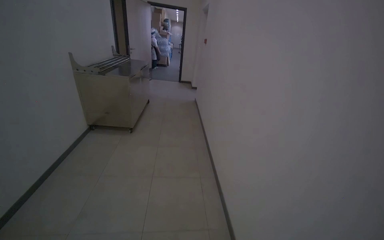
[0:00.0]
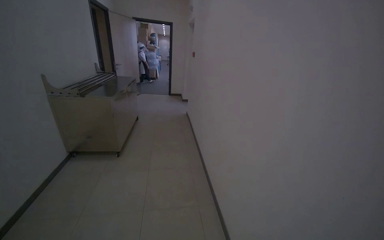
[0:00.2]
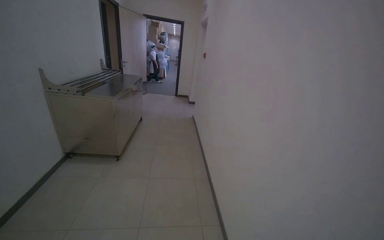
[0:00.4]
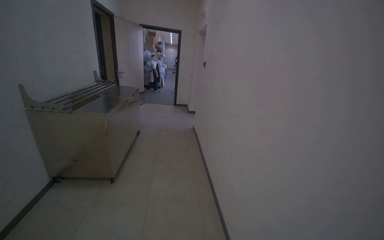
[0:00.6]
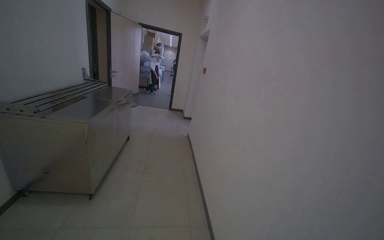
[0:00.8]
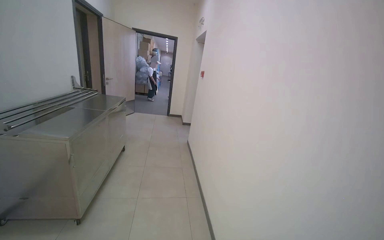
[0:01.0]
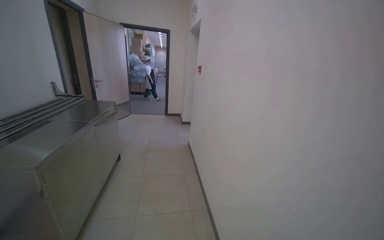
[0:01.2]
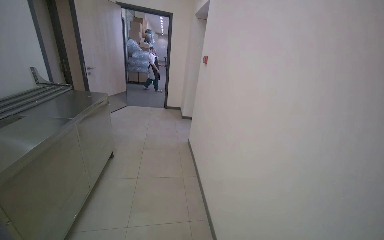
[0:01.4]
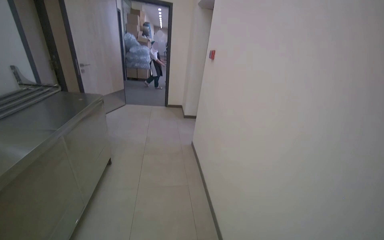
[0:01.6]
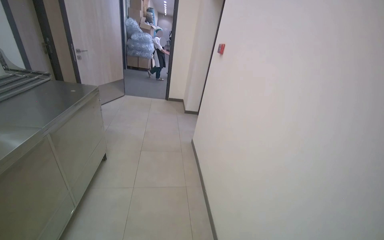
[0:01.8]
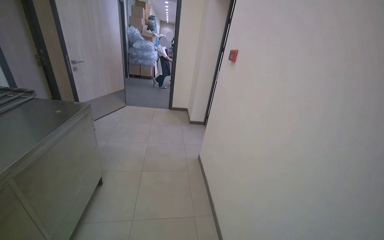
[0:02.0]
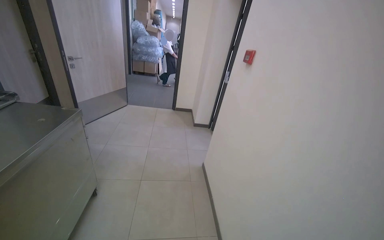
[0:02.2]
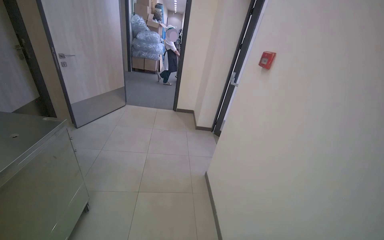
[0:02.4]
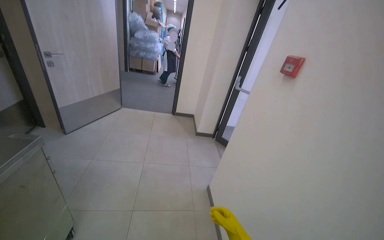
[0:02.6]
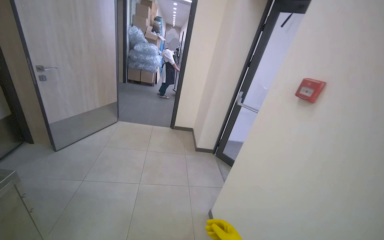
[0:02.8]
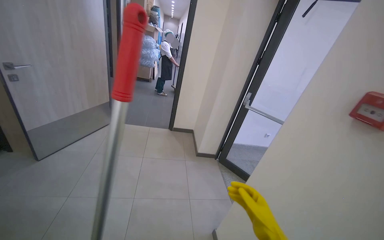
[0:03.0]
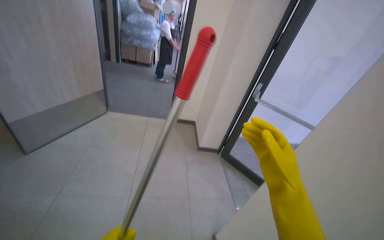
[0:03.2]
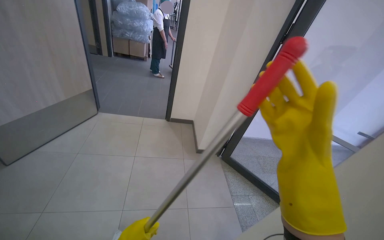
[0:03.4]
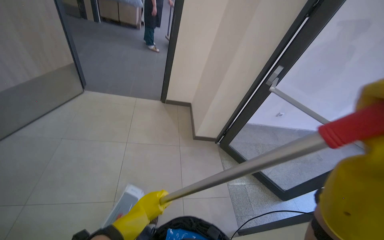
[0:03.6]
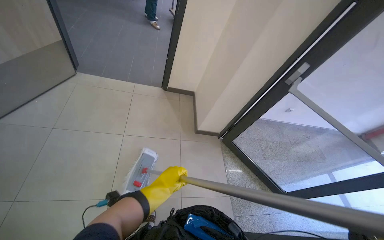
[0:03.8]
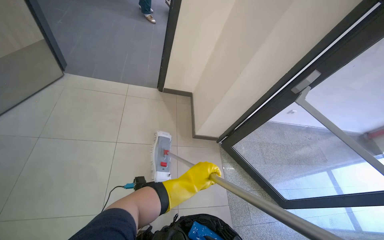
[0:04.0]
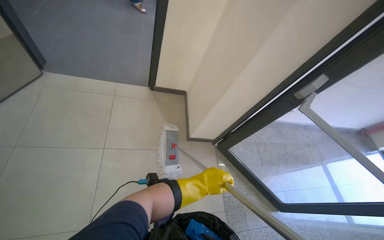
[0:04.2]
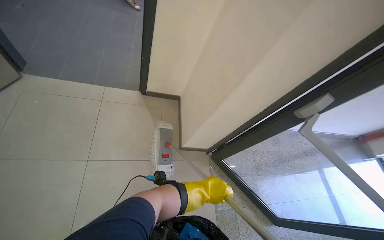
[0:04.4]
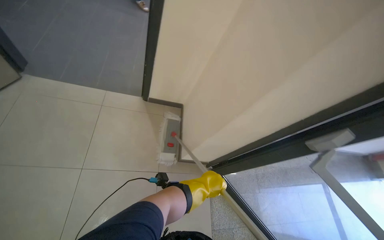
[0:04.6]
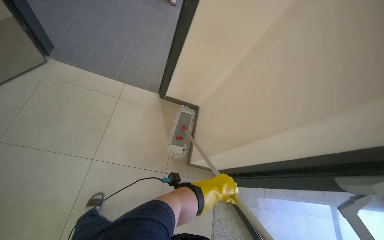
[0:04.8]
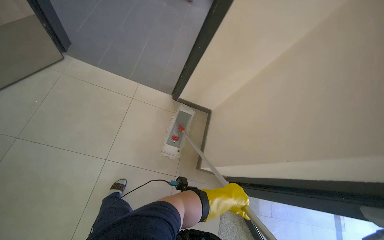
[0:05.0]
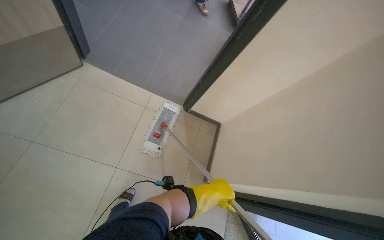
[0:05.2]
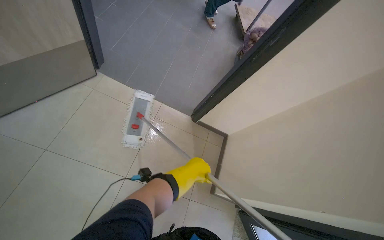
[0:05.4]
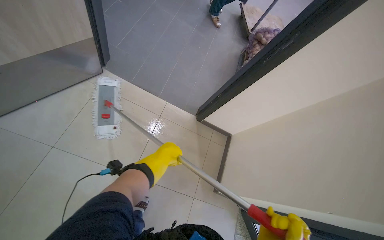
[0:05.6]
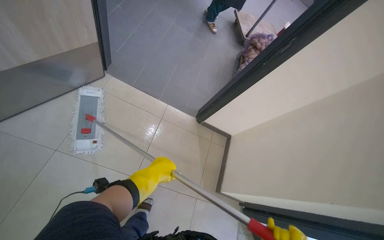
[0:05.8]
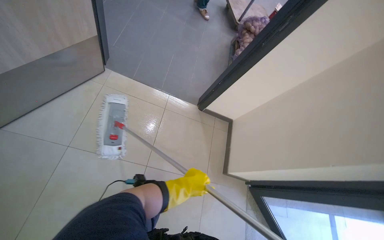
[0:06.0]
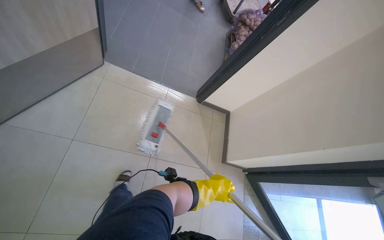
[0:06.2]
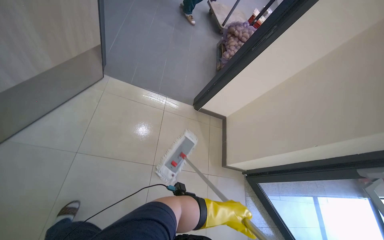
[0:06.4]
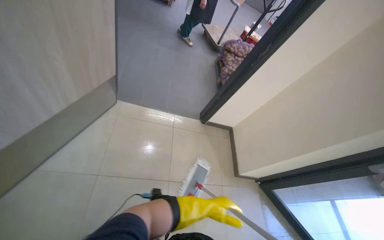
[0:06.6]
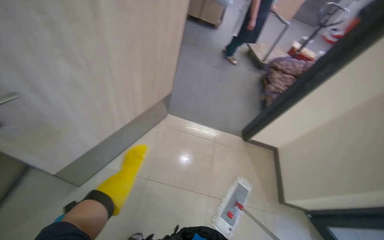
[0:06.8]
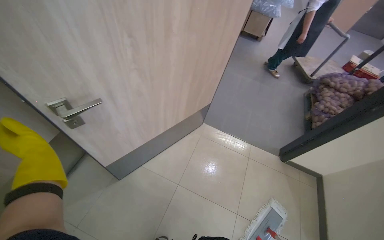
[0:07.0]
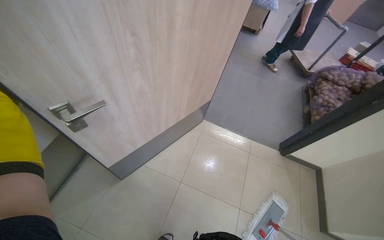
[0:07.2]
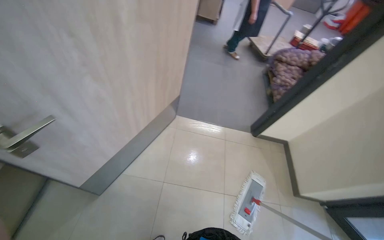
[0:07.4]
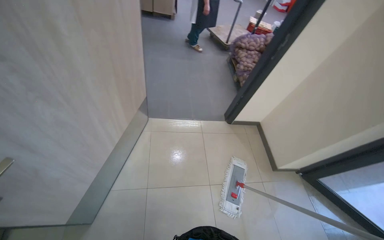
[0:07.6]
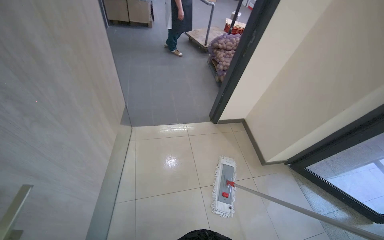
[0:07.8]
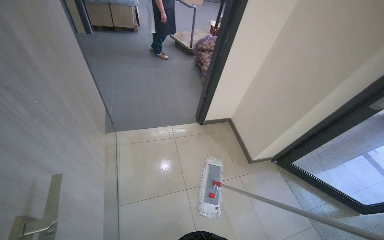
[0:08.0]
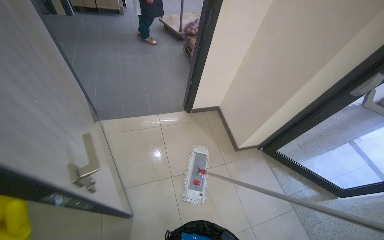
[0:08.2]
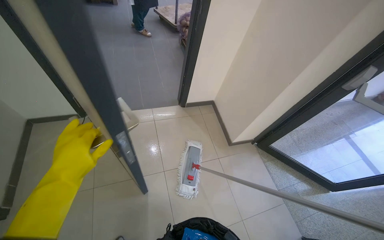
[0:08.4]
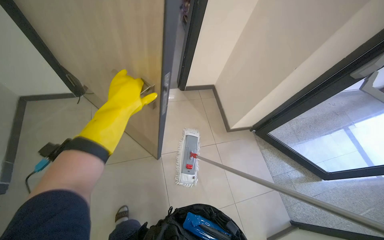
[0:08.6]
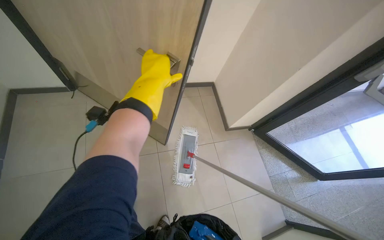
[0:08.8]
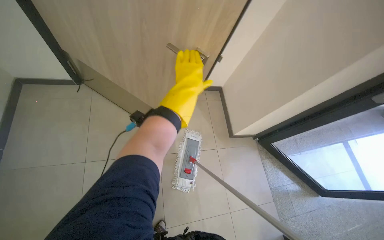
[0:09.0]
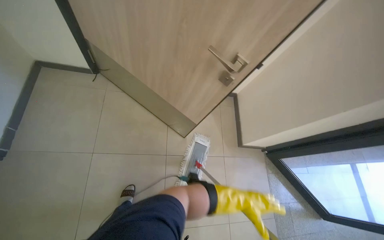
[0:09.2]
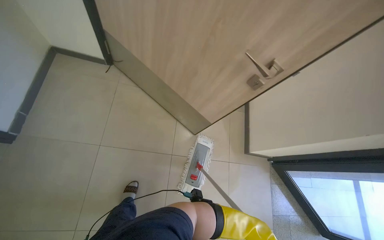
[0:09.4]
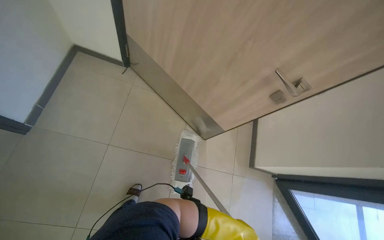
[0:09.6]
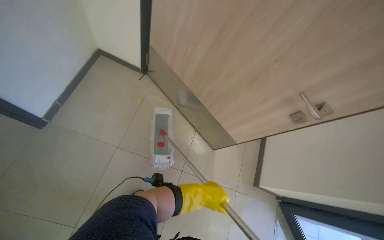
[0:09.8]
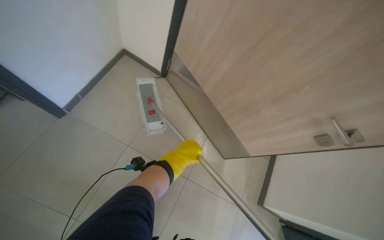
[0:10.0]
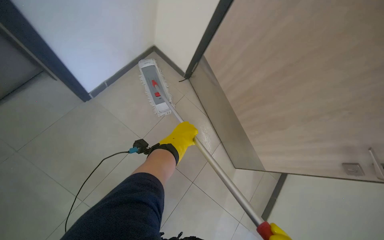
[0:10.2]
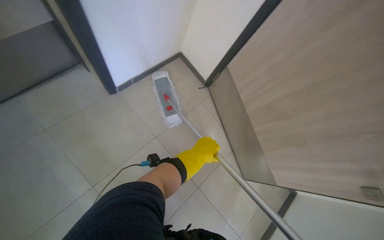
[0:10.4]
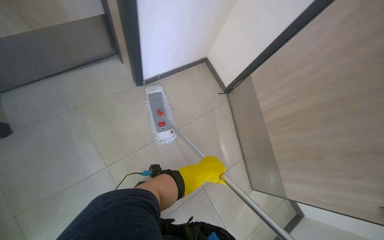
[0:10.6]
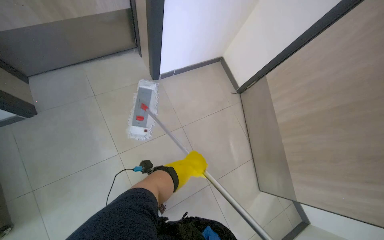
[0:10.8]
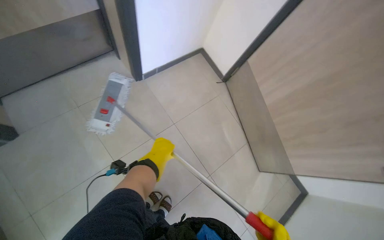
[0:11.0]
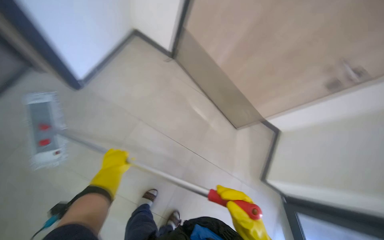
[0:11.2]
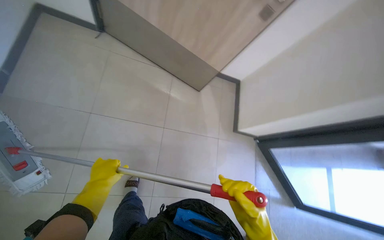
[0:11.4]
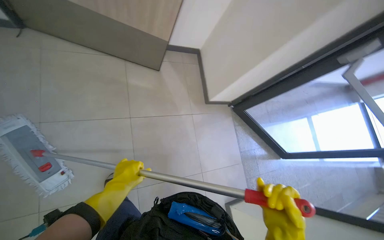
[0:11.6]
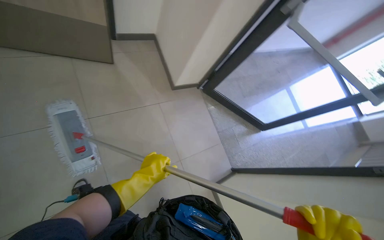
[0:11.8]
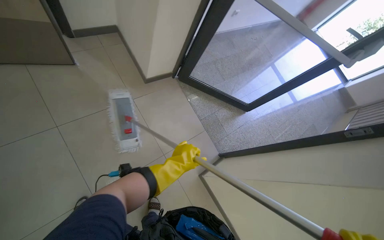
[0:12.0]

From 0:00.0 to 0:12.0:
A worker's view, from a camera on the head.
Job: mopping floor.
The whole recording: Mopping hallway floor. The worker mops the tiled floor in the hallway.
From 0:00.0 to 0:01.6: The head travels approximately 2 m.
From 0:01.6 to 0:03.0: The wearer moves roughly 1.5 m.
From 0:03.0 to 0:04.4: The camera travels approximately 1 m. The wearer looks approximately 30 degrees further downward.
From 0:04.4 to 0:06.0: The wearer looks about 15 degrees further to the left. The left hand moves approximately 10 cm to the left and comes back.
From 0:06.0 to 0:07.6: The wearer moves about 40 cm.
From 0:07.6 to 0:09.0: The head travels approximately 40 cm.
From 0:09.0 to 0:10.4: The head travels approximately 40 cm. The view tilts some 15 degrees upward. The scene turns about 50 degrees clockwise in the picture.

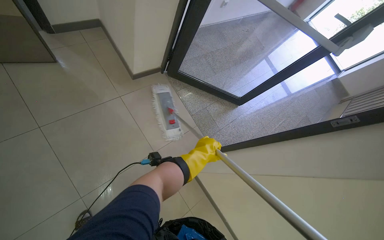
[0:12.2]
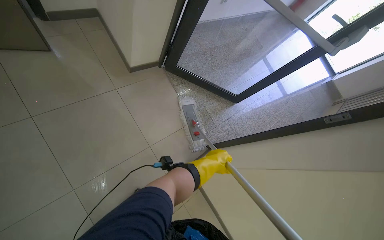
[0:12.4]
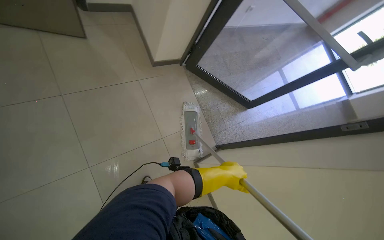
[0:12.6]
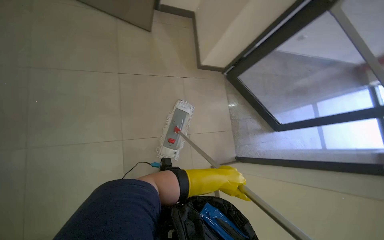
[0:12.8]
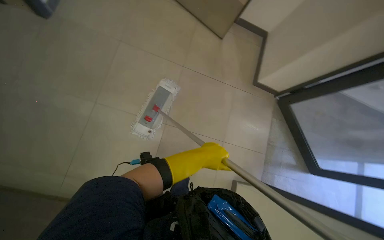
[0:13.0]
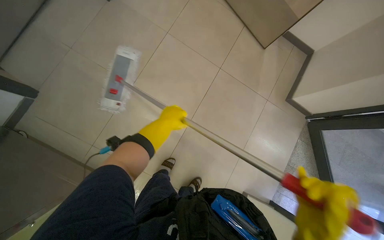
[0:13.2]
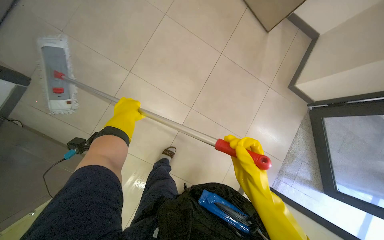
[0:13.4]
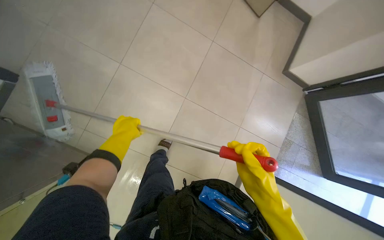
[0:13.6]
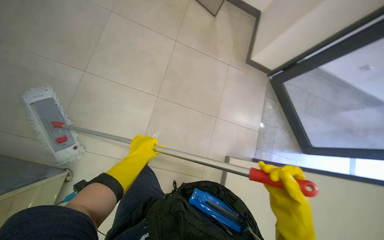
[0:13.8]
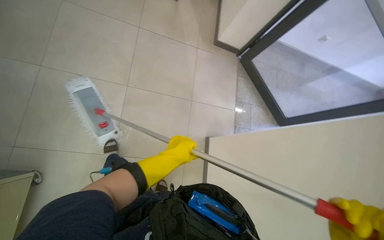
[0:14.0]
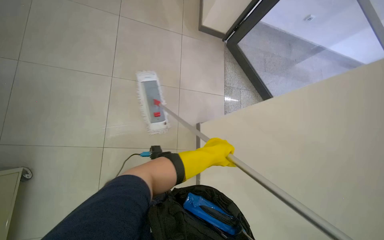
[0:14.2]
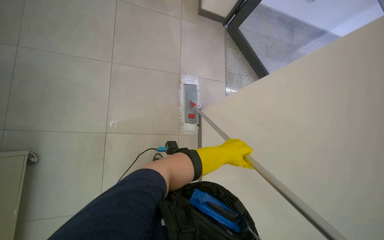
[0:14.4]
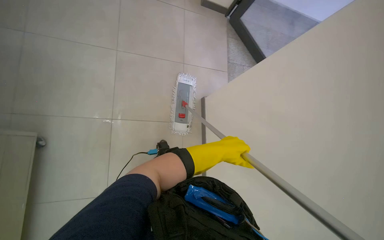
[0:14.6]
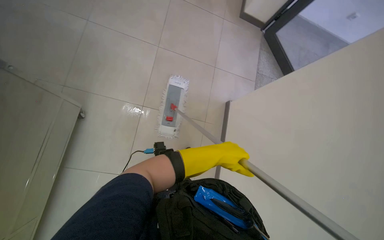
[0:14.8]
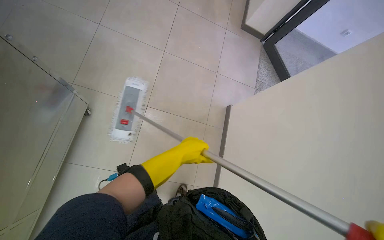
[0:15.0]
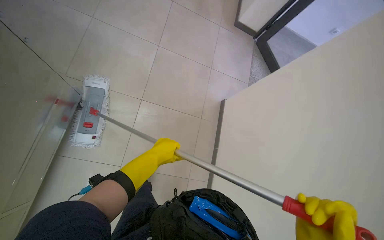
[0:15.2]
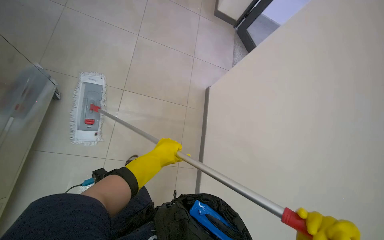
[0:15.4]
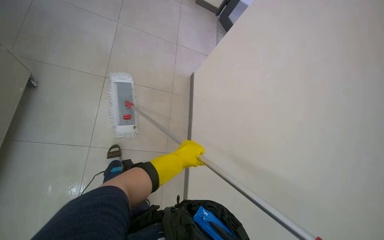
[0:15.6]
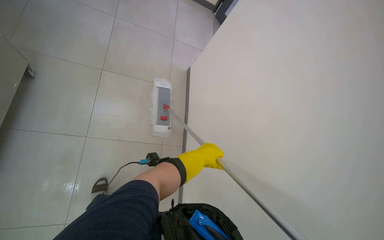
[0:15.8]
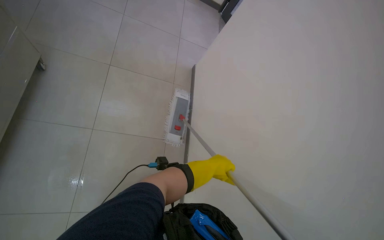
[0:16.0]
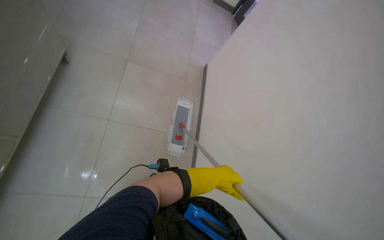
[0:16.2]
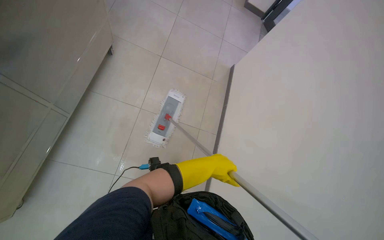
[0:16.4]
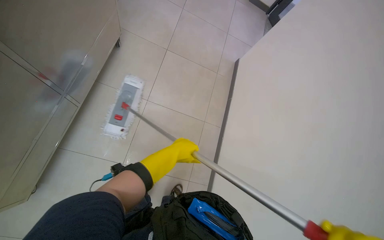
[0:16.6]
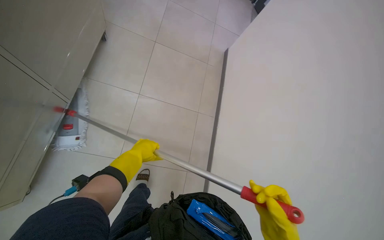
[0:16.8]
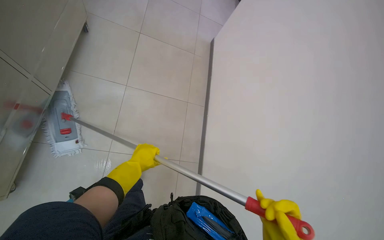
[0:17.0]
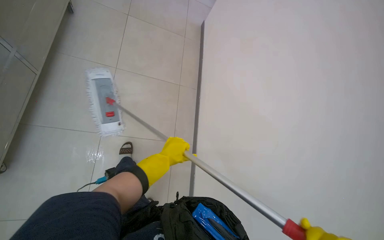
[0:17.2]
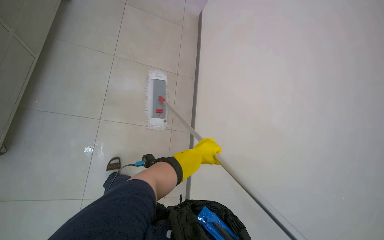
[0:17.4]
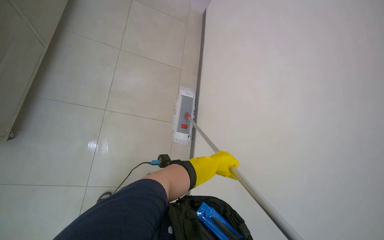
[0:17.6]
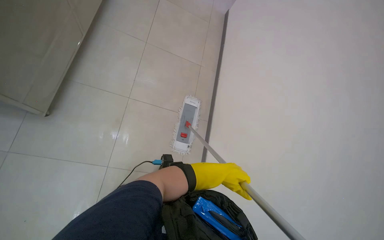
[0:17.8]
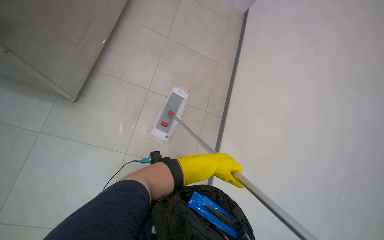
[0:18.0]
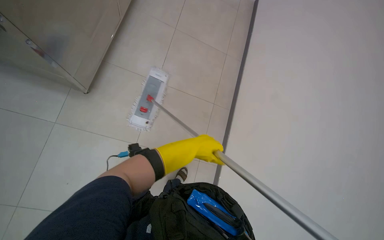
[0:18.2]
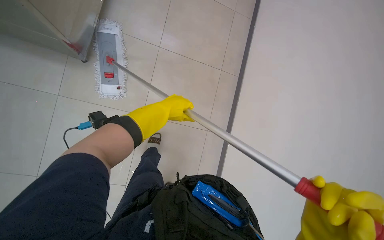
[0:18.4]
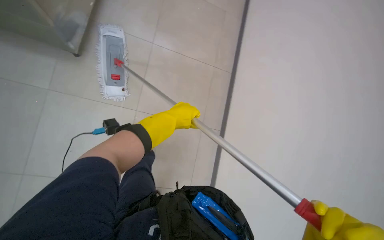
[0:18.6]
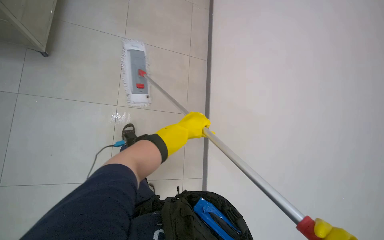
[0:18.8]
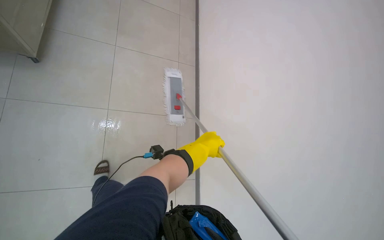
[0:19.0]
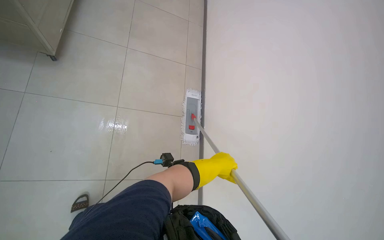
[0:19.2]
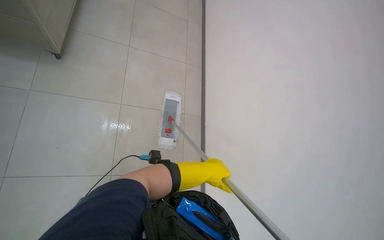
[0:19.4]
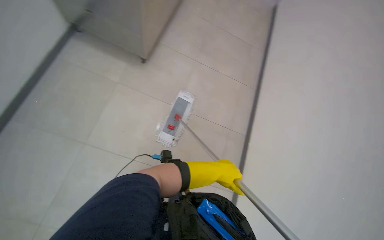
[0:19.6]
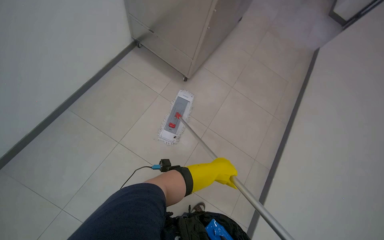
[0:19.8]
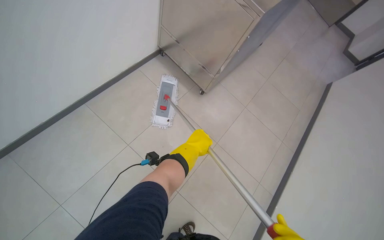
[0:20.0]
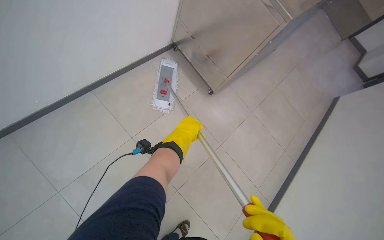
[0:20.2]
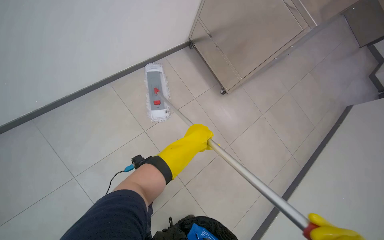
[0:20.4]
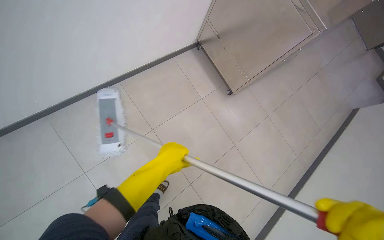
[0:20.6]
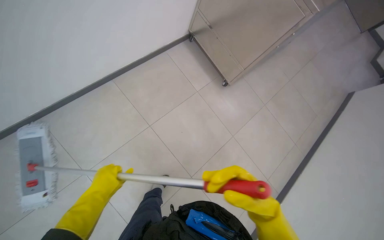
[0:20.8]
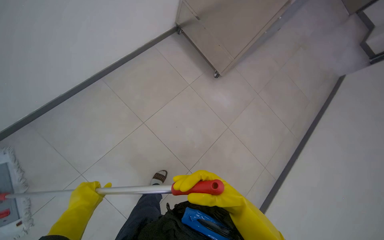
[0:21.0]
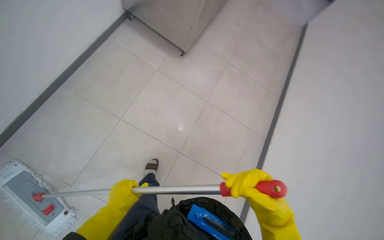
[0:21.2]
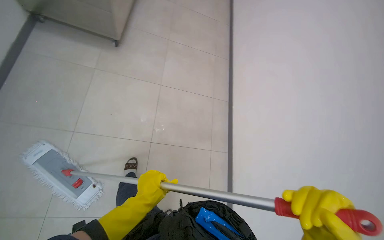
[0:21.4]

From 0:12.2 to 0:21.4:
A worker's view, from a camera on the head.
Job: mopping floor.
The whole recording: Mopping hallway floor. The worker mops the tiled floor in the hallway.
From 0:15.2 to 0:16.8: The head turns to the left by about 15 degrees. The left hand goes to the right and returns, about 15 cm each way.
From 0:18.4 to 0:19.8: The head turns to the left by approximately 35 degrees.
